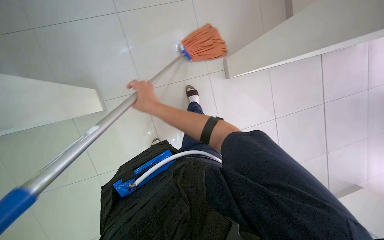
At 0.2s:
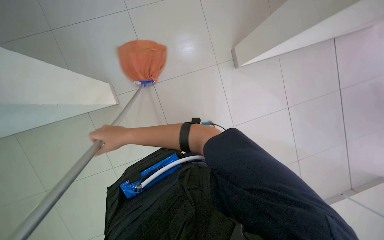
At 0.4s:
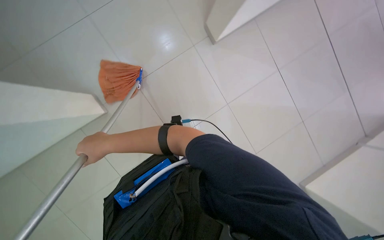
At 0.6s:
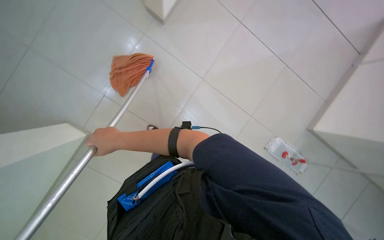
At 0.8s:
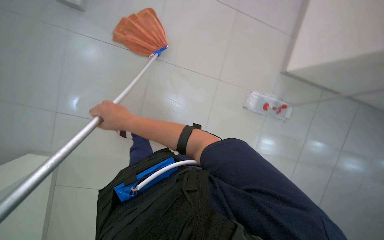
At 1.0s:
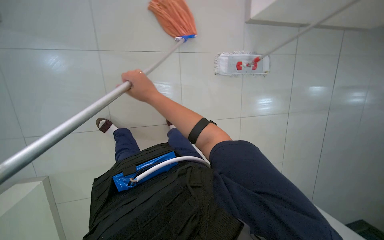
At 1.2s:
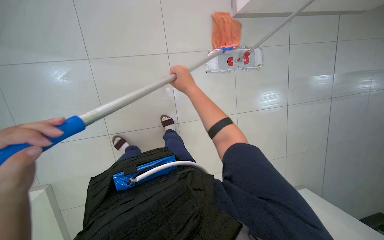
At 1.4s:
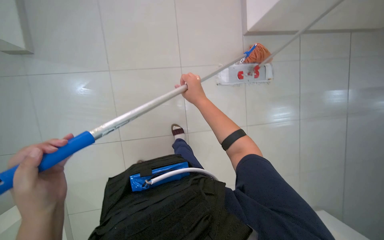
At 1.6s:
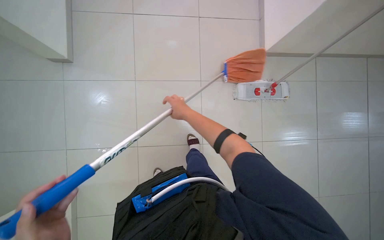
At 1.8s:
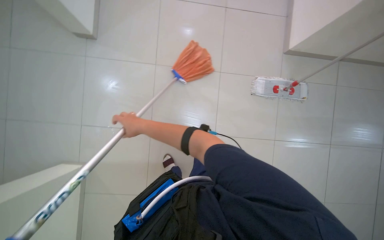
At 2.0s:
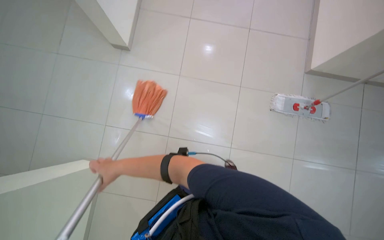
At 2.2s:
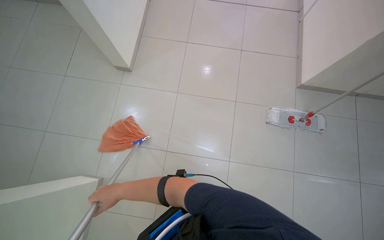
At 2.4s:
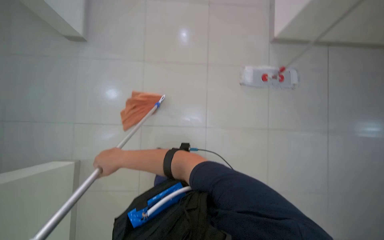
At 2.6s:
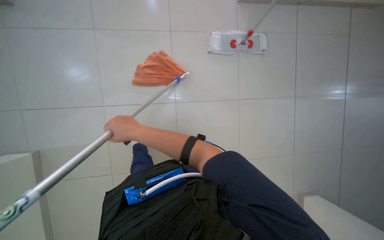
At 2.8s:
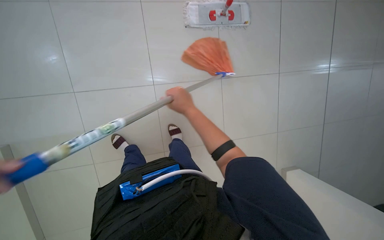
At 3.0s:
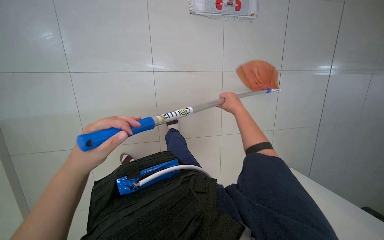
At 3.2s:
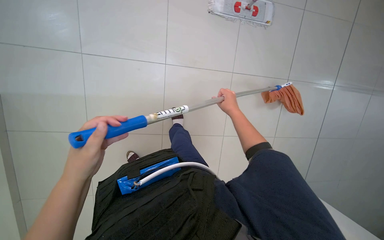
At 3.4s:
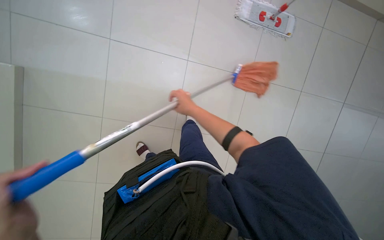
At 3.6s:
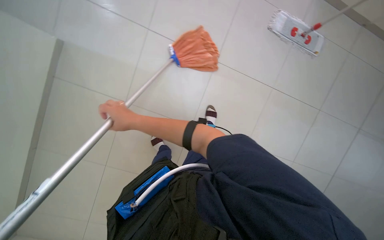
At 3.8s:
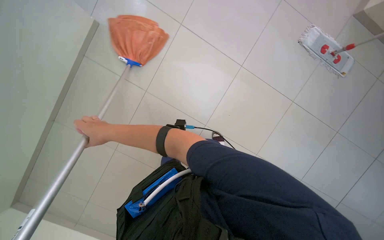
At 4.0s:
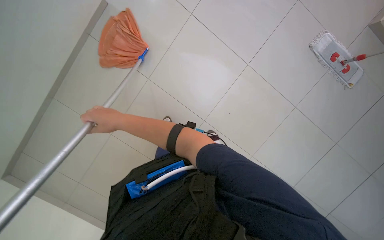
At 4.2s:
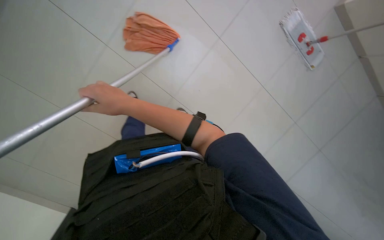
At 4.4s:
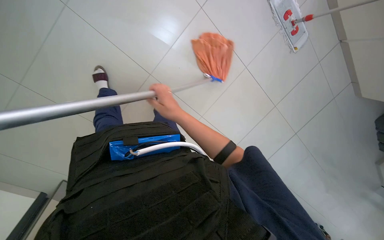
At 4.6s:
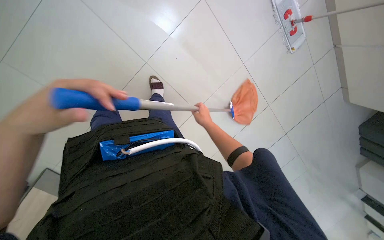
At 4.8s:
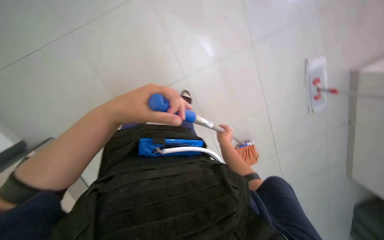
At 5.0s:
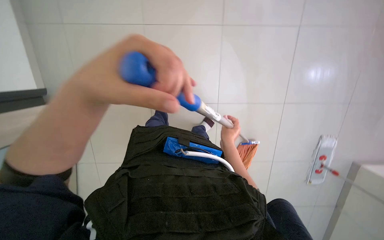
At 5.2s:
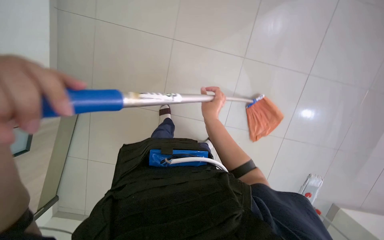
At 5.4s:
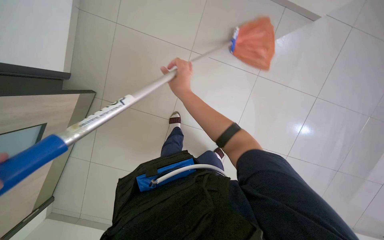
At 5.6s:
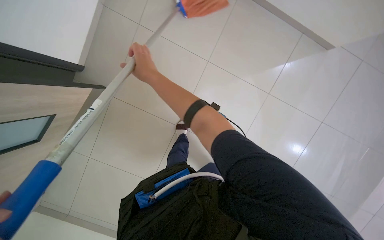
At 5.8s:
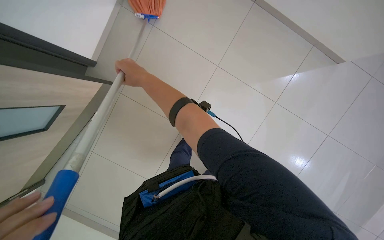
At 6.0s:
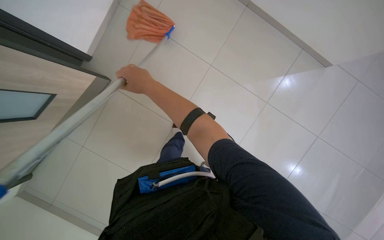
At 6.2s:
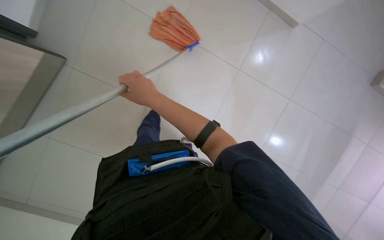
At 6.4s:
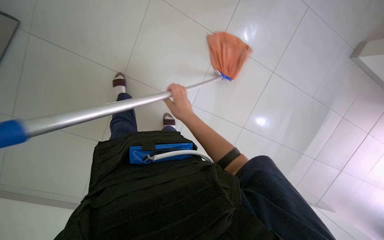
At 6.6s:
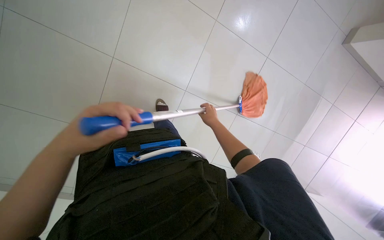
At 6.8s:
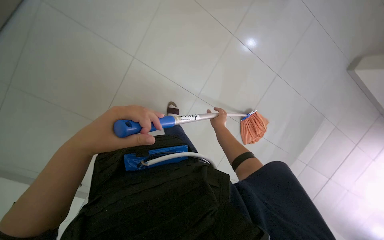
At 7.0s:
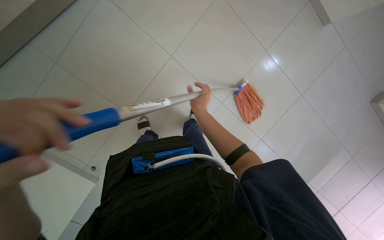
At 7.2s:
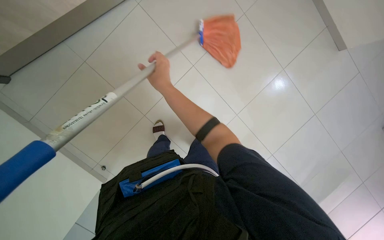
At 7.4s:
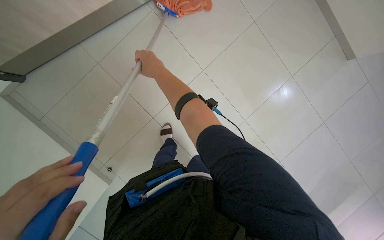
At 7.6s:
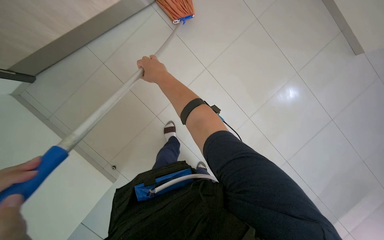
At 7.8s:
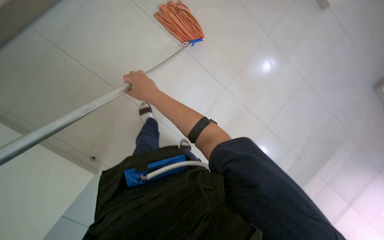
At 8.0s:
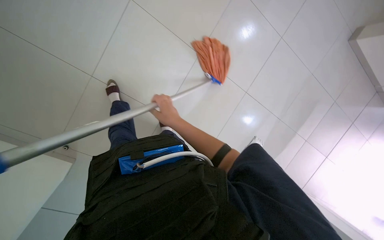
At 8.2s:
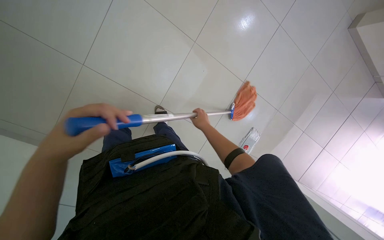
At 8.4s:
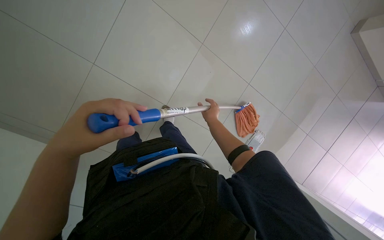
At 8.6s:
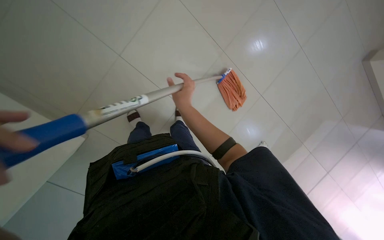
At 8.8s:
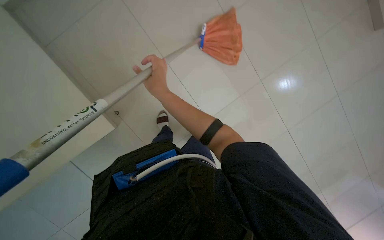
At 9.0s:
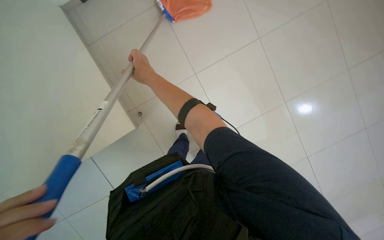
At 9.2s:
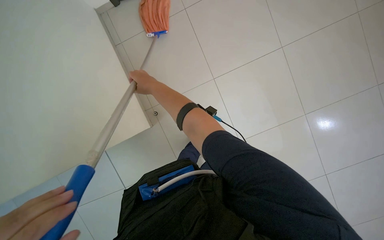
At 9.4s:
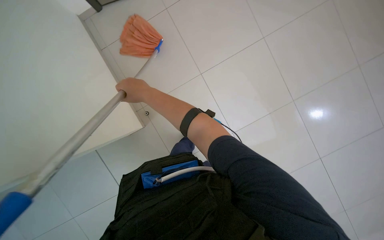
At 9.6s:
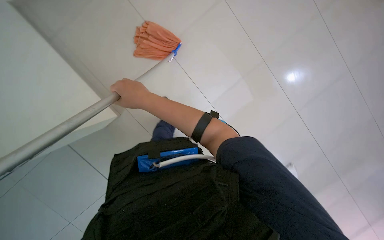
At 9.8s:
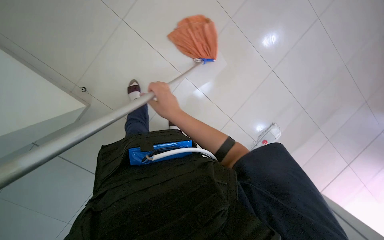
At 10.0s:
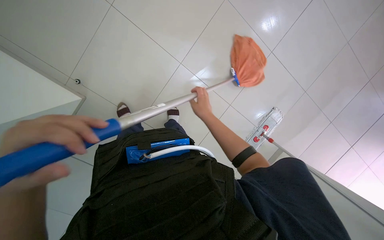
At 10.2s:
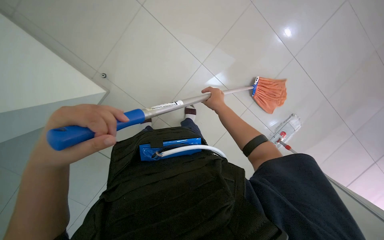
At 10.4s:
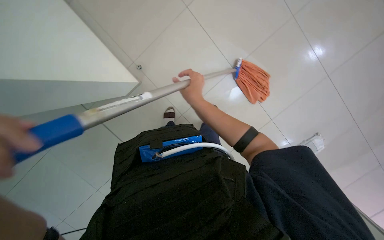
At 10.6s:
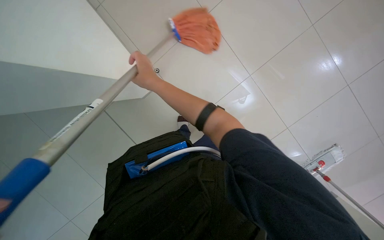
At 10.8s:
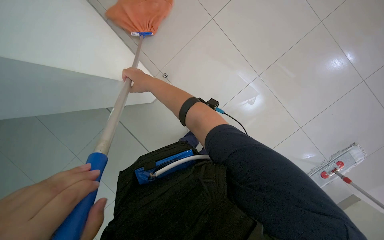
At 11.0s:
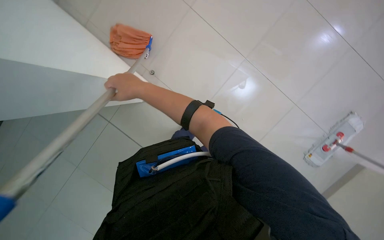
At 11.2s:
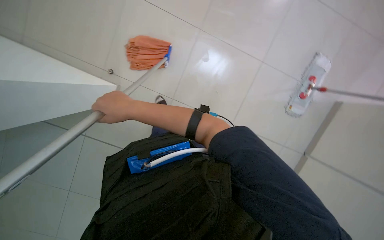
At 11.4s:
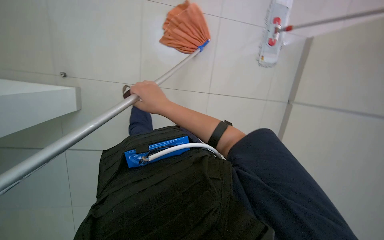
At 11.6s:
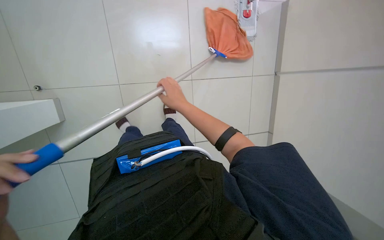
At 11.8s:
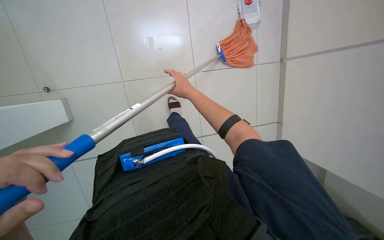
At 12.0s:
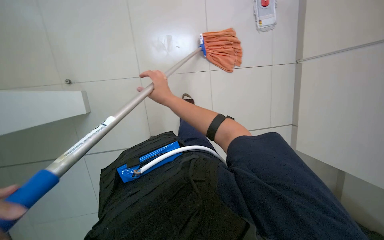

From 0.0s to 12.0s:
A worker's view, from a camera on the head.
Job: mopping floor.
The whole recording: Mopping floor with orange mop. The worker mops the tiled floor with an orange string mop.
From 1.6s to 3.0s: The camera pitches downward, by approximately 15 degrees.
From 4.4s to 6.0s: The view tips upward by some 15 degrees. The scene turns some 25 degrees clockwise in the picture.
From 7.6s to 9.0s: The right hand reaches about 15 cm farther from the camera, then returns.

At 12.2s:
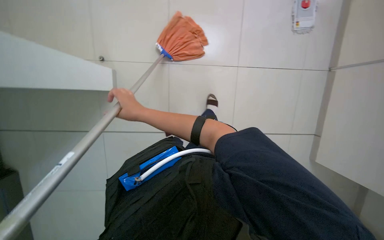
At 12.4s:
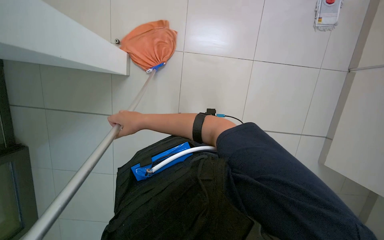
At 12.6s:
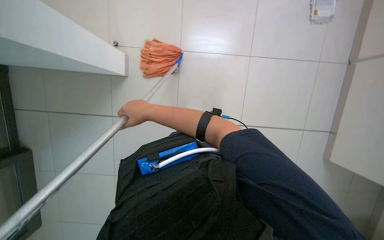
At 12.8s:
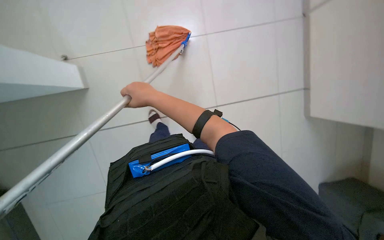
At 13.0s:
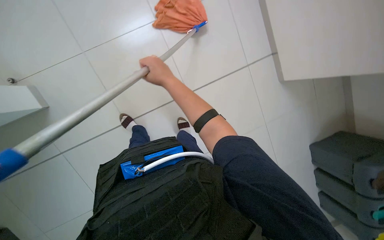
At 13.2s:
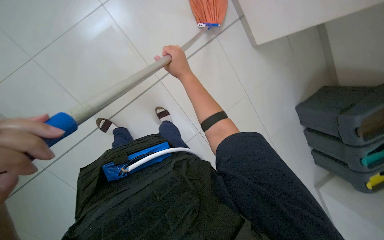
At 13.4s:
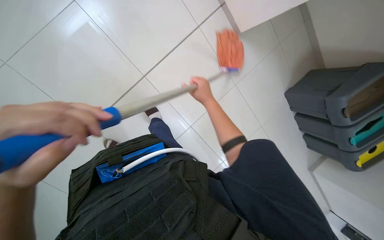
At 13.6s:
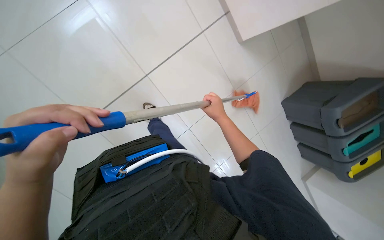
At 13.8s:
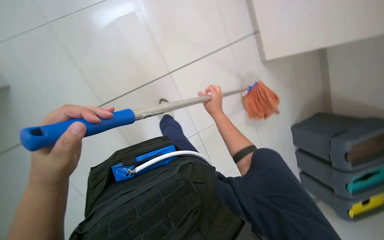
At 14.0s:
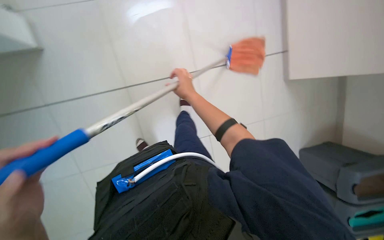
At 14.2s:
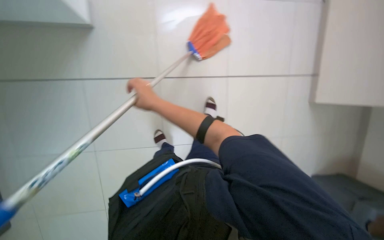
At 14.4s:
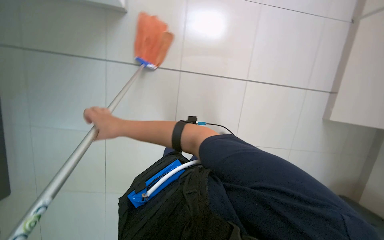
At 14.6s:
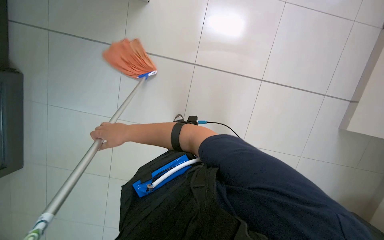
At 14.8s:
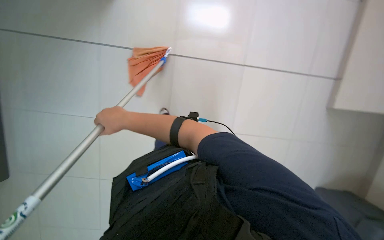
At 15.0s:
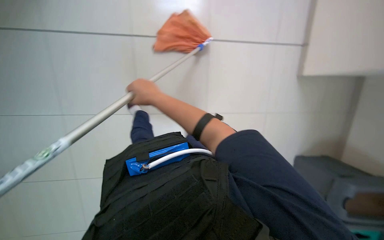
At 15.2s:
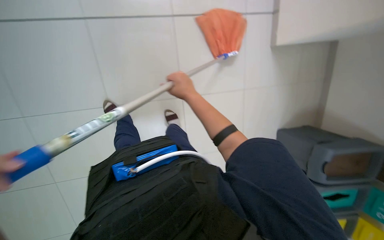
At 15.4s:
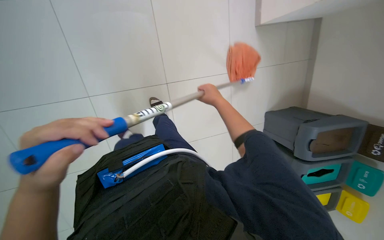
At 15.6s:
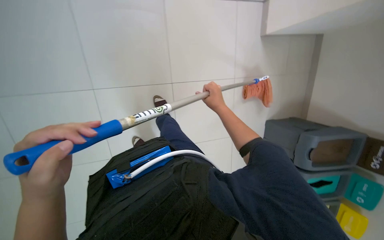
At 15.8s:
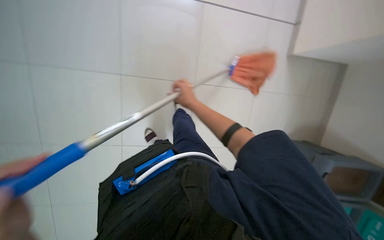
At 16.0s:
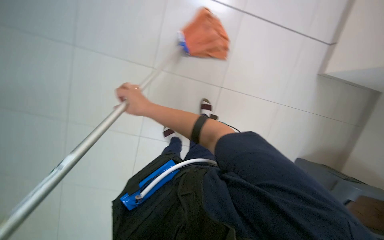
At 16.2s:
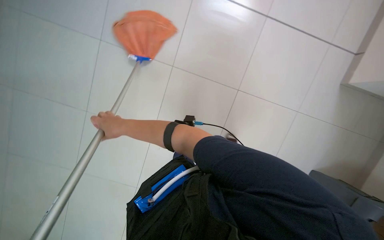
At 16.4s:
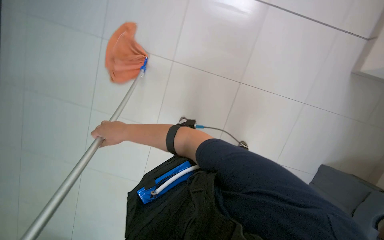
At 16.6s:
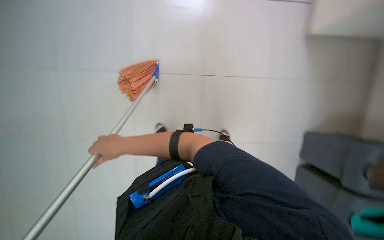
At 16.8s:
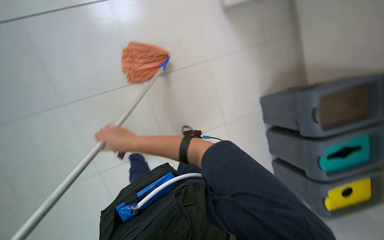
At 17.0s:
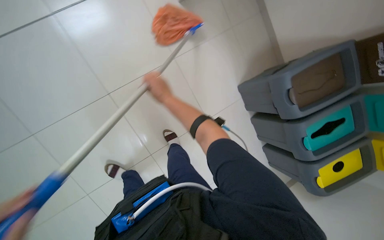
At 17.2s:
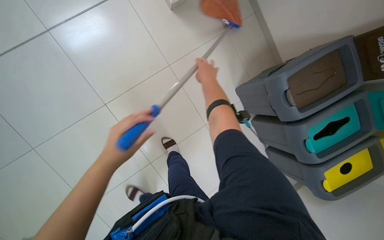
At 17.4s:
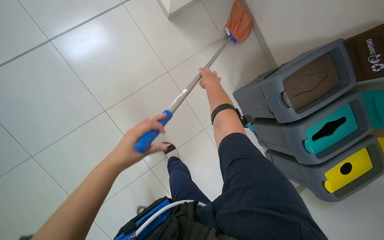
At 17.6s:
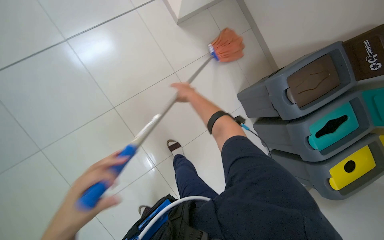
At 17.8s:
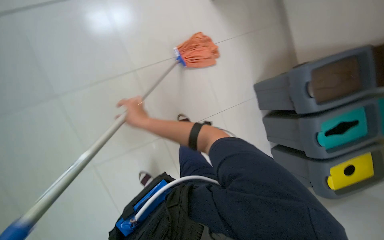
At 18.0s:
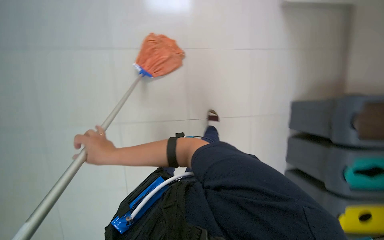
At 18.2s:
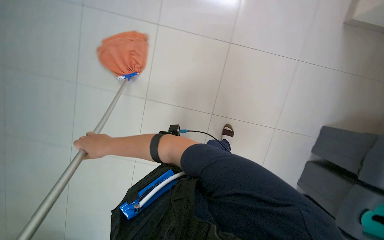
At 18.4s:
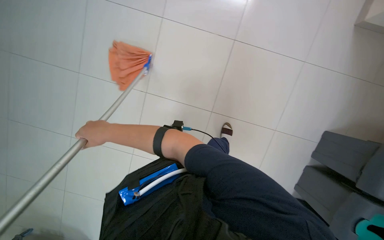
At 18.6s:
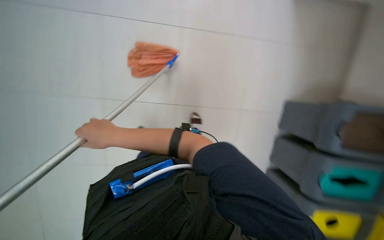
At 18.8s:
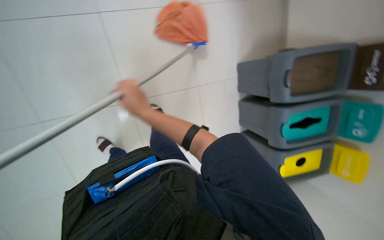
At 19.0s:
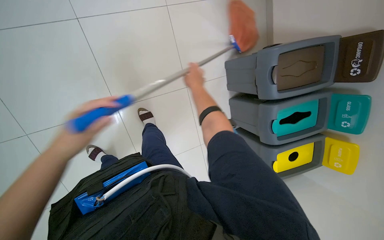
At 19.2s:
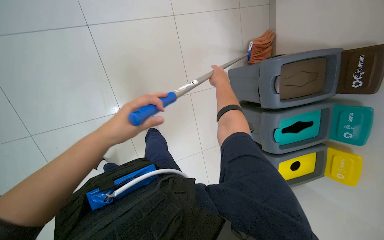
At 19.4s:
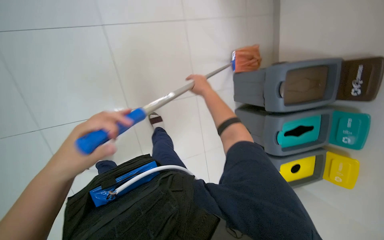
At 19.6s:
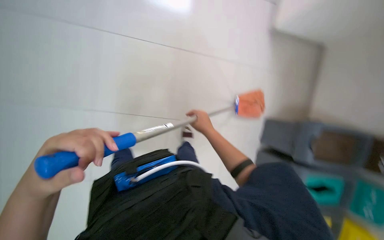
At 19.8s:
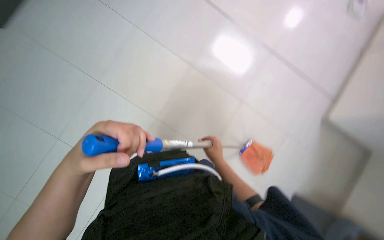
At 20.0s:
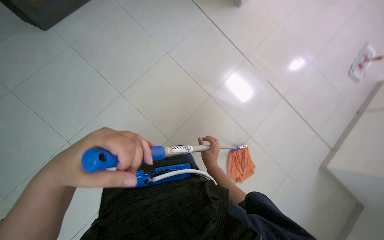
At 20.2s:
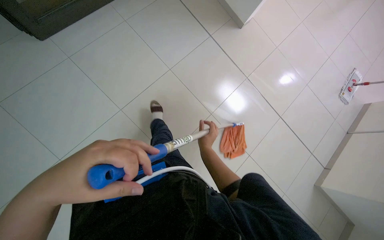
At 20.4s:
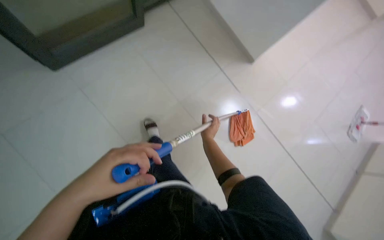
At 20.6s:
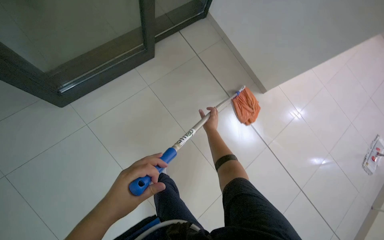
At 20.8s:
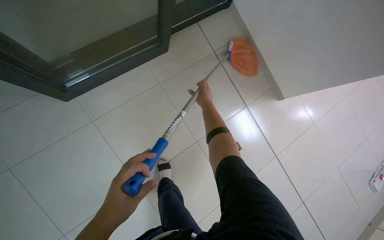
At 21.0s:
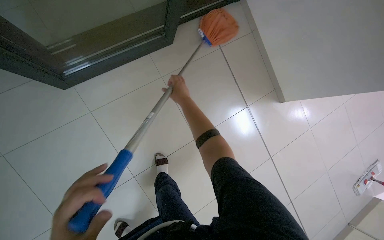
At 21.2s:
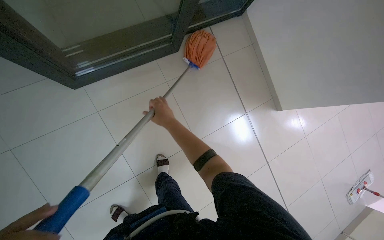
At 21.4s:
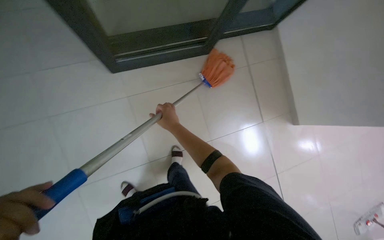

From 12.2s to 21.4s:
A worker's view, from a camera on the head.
Job: mopping floor.
The whole recording: Mopping floor with orange mop. The worker mops the tiled floor with an orange string mop.
From 12.2s to 13.8s: The right hand goes roughly 25 cm to the right.
From 13.8s to 15.2s: The head rotates some 20 degrees to the left. The right hand goes to the left and returns, approximately 35 cm each way.
From 15.2s to 16.8s: The right hand heads to the left, covering roughly 10 cm.
From 19.8s to 21.4s: The camera is carried about 50 cm. The scene rotates clockwise by approximately 30 degrees.
